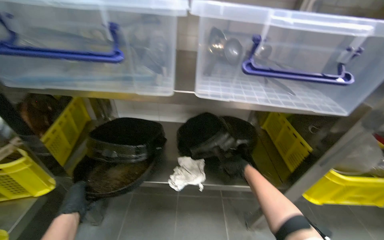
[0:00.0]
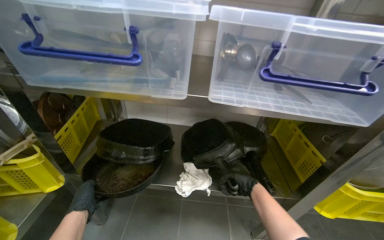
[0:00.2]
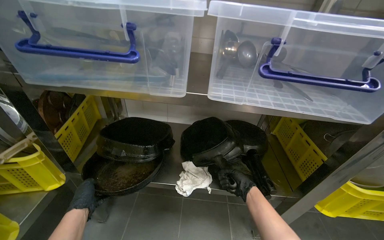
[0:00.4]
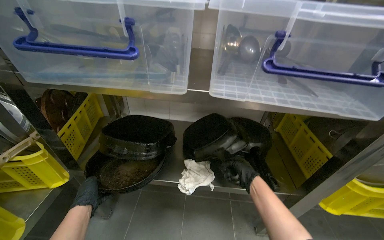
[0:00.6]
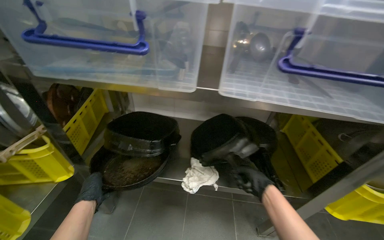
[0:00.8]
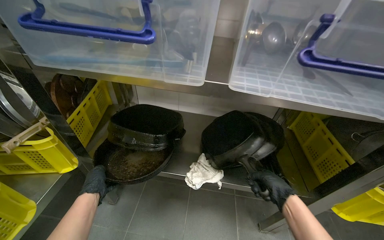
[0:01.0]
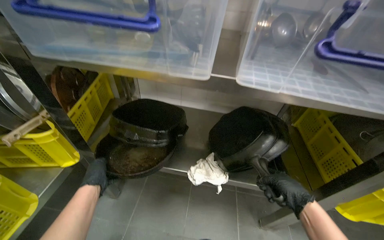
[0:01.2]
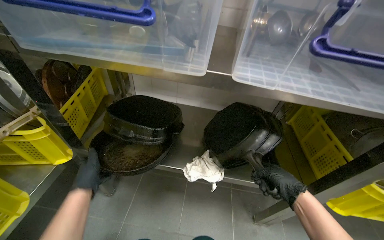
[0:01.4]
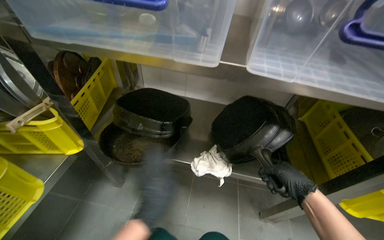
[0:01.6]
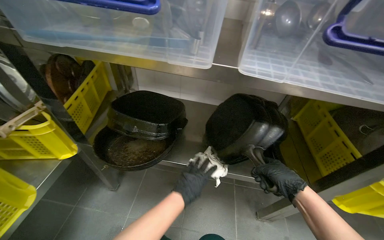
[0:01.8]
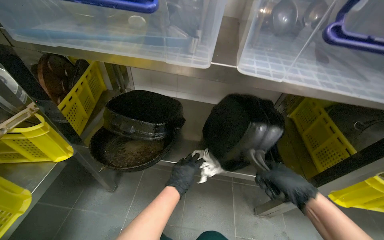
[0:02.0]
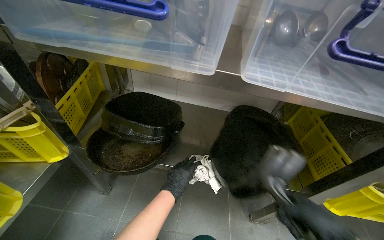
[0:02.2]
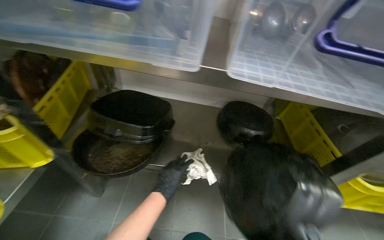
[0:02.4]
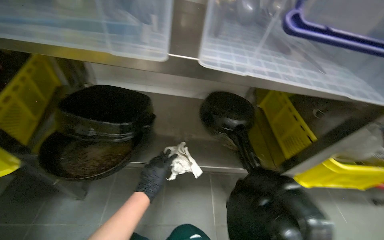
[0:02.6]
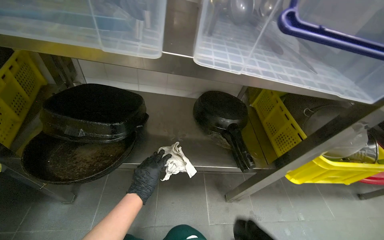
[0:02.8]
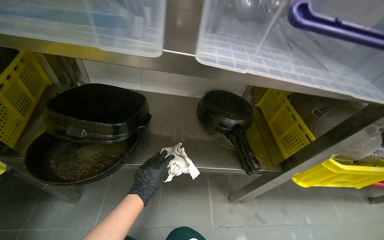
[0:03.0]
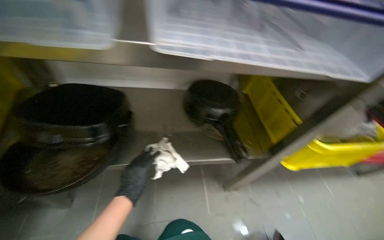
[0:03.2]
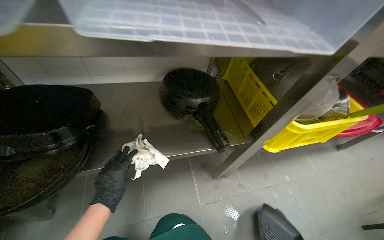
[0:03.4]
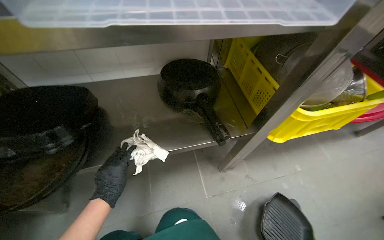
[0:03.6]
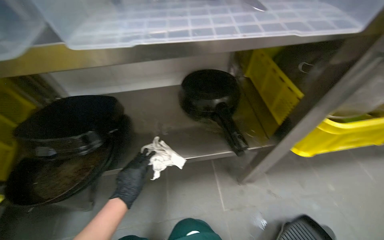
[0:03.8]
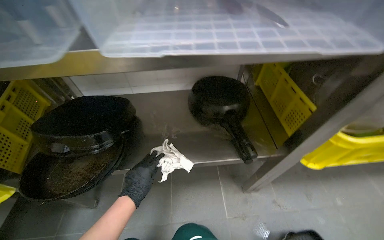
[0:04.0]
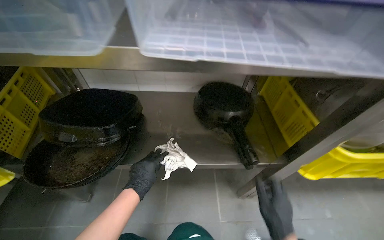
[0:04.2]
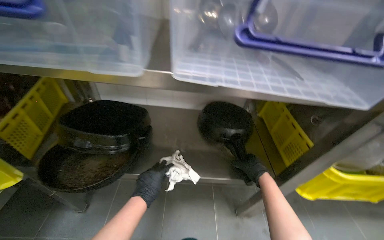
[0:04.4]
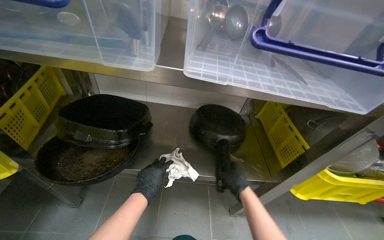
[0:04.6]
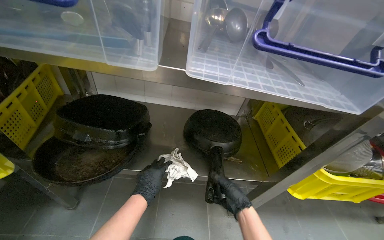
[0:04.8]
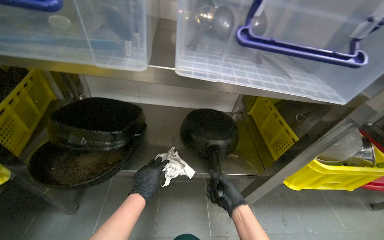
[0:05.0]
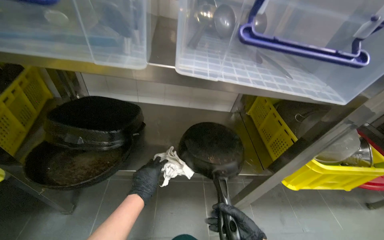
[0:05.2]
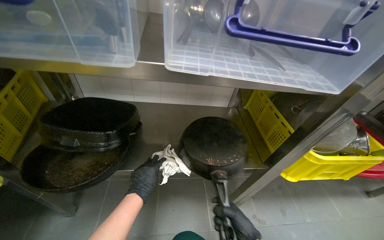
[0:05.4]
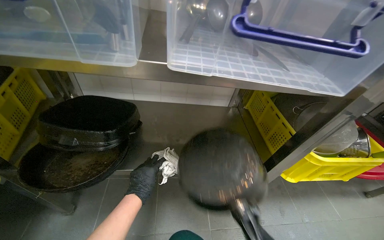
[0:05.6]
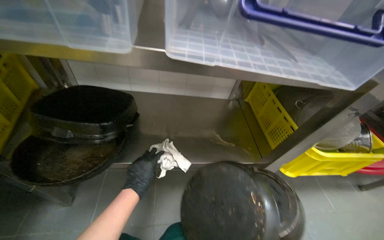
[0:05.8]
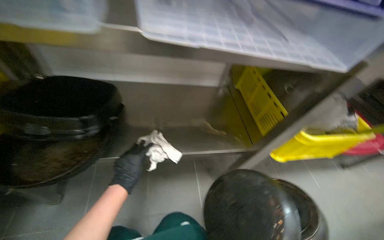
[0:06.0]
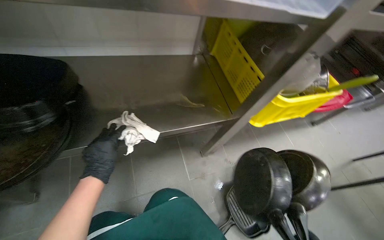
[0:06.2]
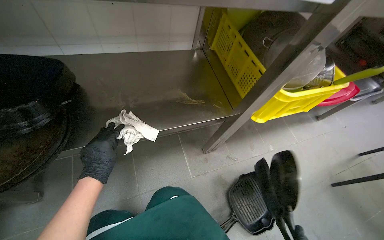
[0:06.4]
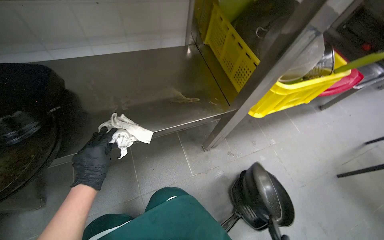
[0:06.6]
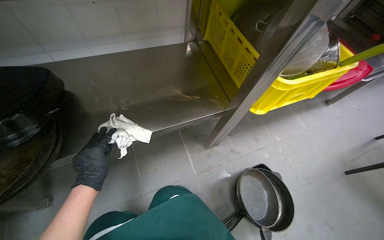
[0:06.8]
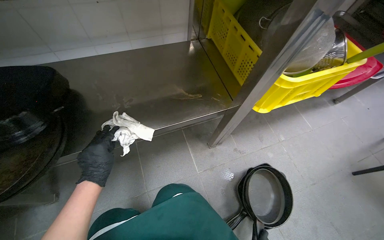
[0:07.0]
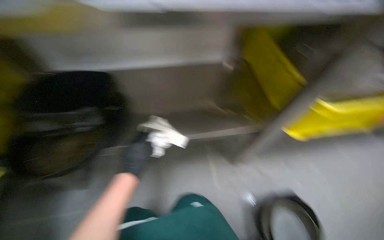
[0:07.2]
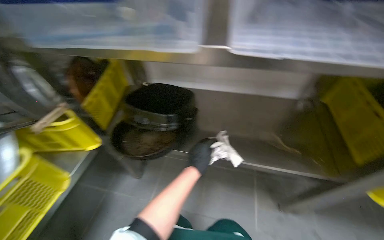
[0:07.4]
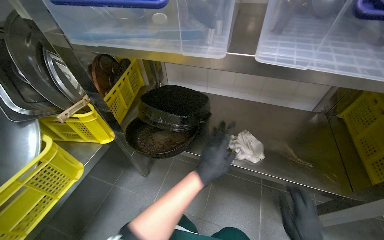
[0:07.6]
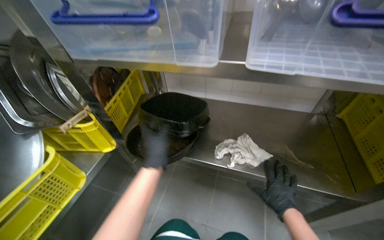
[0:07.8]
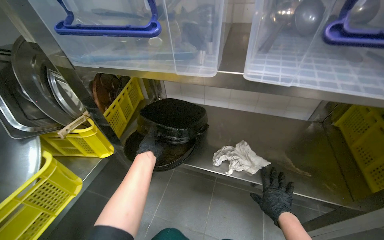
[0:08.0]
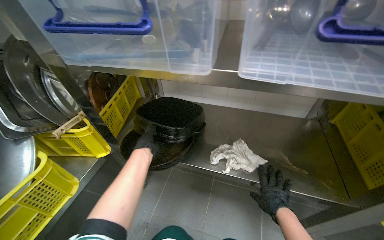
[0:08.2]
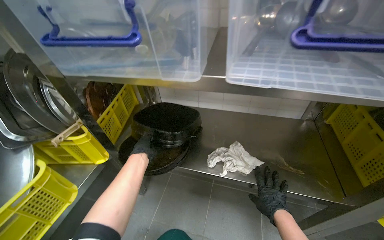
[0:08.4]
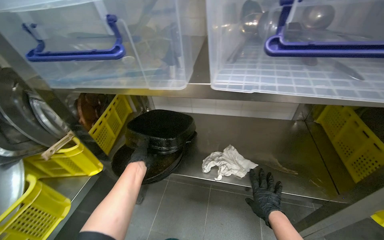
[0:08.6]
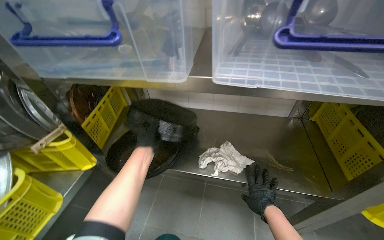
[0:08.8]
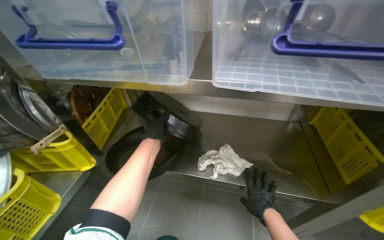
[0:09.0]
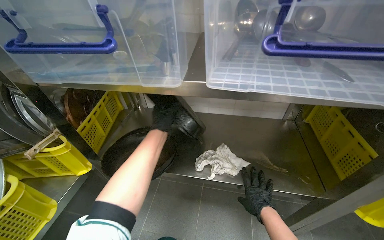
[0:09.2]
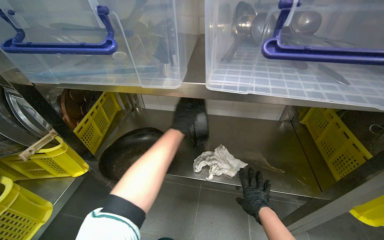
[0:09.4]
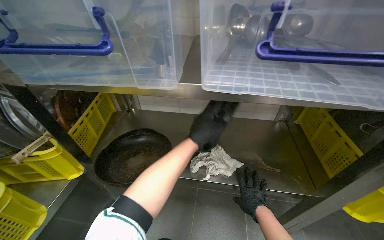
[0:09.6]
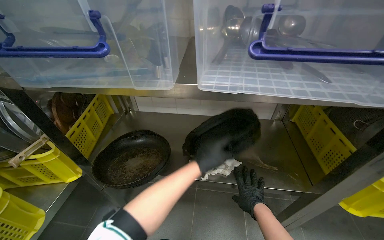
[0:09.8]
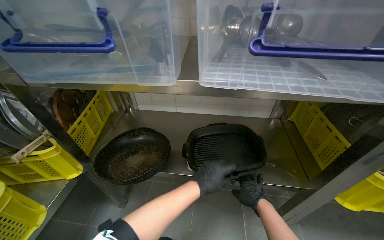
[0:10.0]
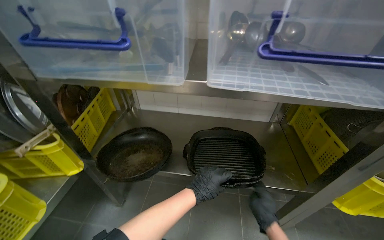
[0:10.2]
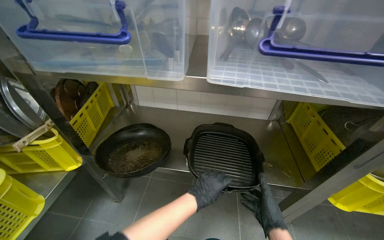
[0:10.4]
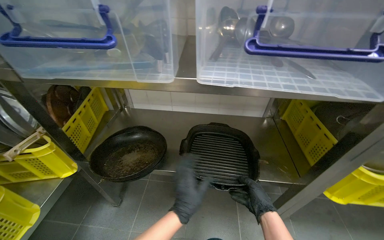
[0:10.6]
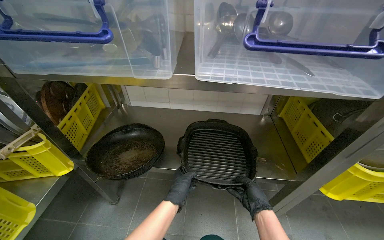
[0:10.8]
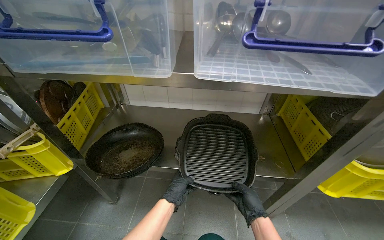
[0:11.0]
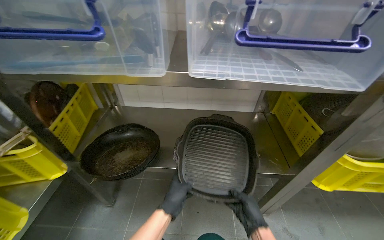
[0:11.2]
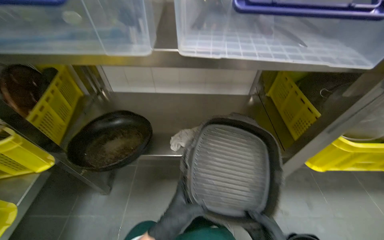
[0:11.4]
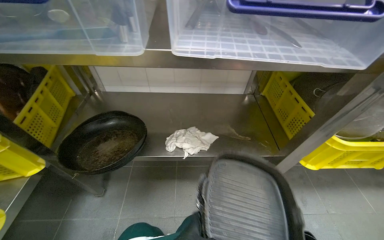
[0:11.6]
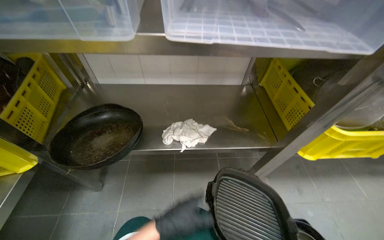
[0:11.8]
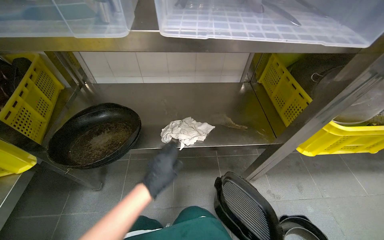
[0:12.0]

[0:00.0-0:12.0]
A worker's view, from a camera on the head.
Job: cleaning kitchen.
The whole recording: Wiping pans from shelf. The worker takes pans from a shelf and wipes them with a cloth.
0:01.6 to 0:03.0: The left hand shifts approximately 15 cm farther from the camera.
0:06.0 to 0:07.6: The head turns to the left by roughly 30 degrees.
0:07.6 to 0:09.0: The left hand heads up the picture, farther from the camera and to the left, covering roughly 25 cm.

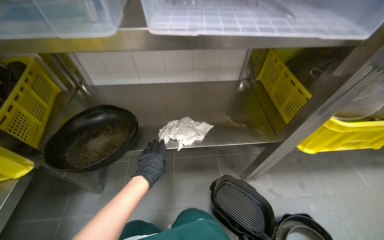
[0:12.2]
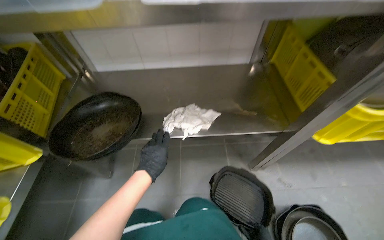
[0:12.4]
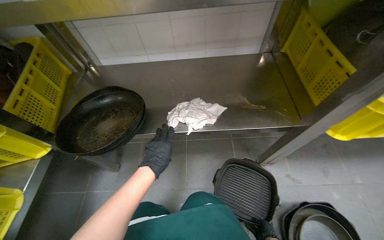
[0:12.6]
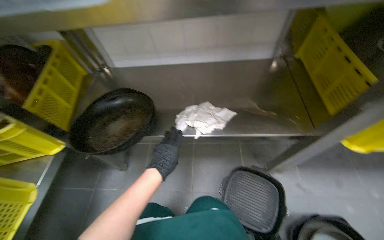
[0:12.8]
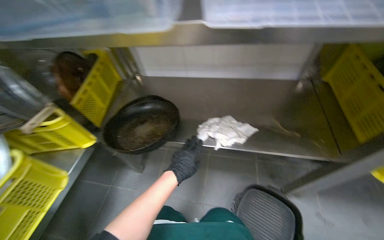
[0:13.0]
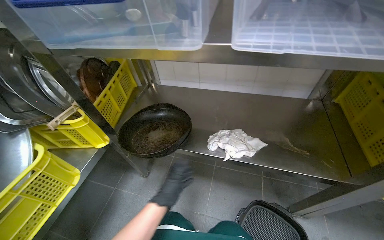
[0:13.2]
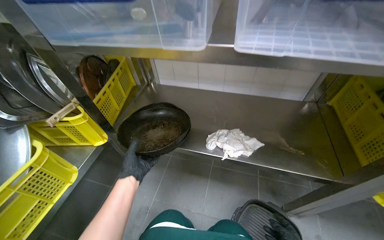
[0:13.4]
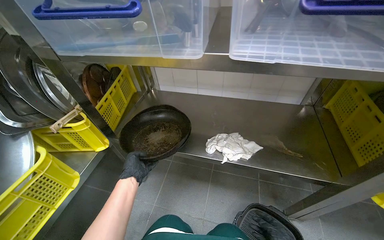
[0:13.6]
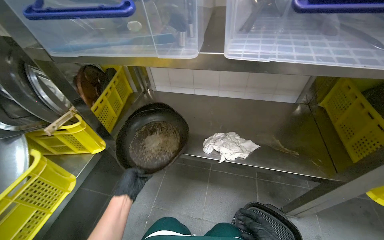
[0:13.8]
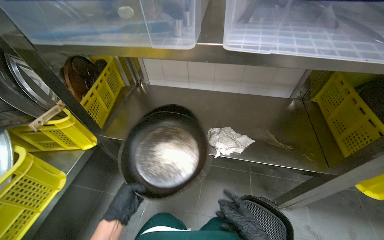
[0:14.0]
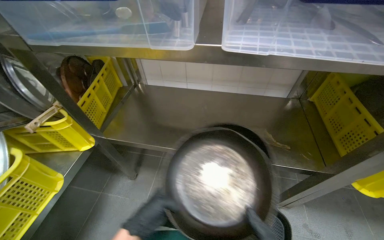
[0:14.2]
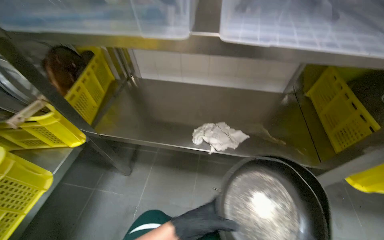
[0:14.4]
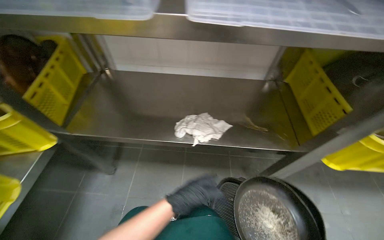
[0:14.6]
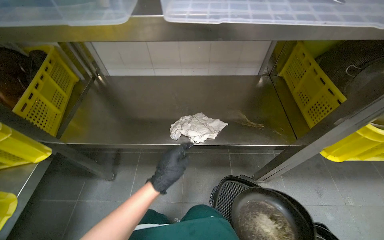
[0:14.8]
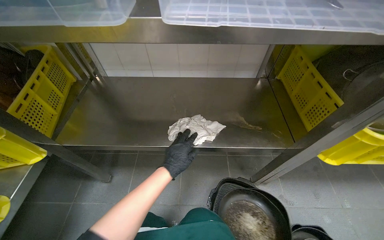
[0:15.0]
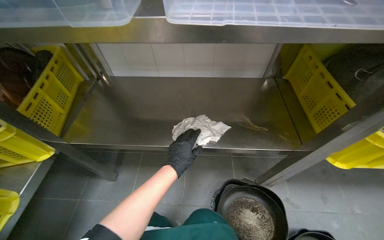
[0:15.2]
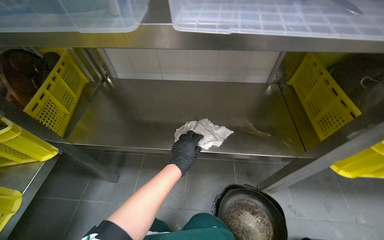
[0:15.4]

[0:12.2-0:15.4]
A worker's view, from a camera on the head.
Job: cleaning kitchen.
The whole recording: Wiping pans from shelf. The worker takes pans from a shelf and wipes them with a cloth.
0:12.2 to 0:13.8: The wearer's head swings about 20 degrees to the left. The left hand moves to the left, some 20 cm.
0:13.8 to 0:15.4: The left hand heads to the right and up the picture, covering about 25 cm.

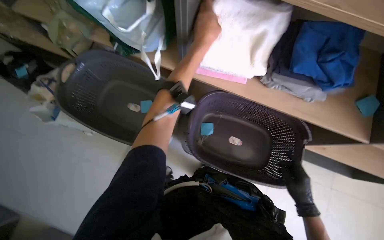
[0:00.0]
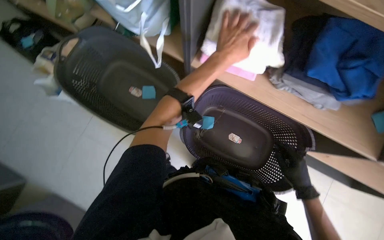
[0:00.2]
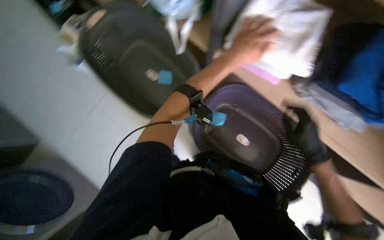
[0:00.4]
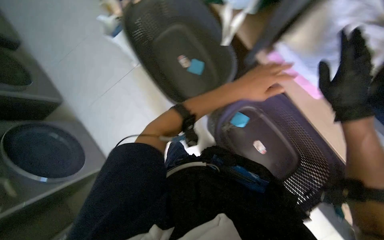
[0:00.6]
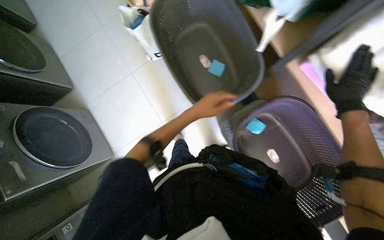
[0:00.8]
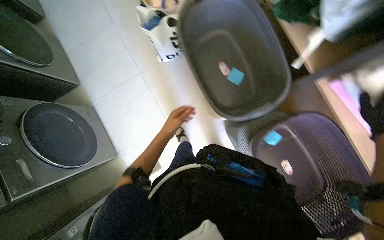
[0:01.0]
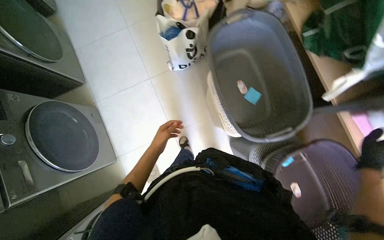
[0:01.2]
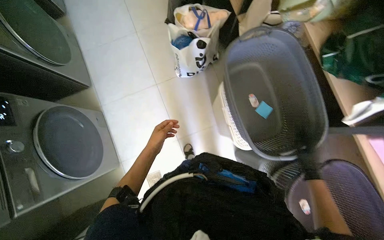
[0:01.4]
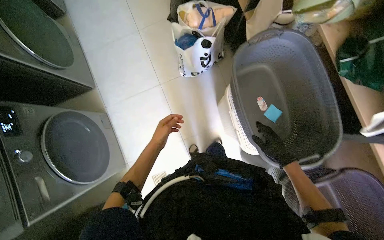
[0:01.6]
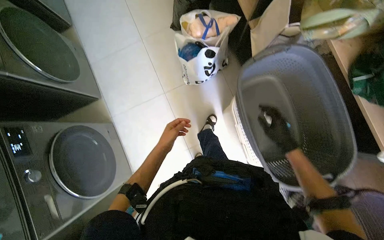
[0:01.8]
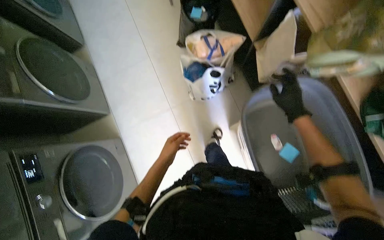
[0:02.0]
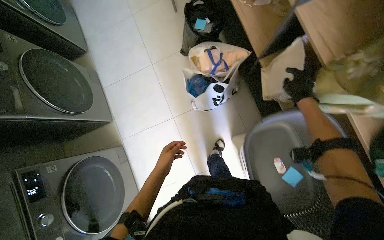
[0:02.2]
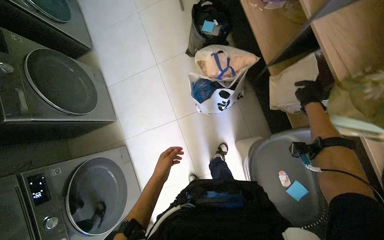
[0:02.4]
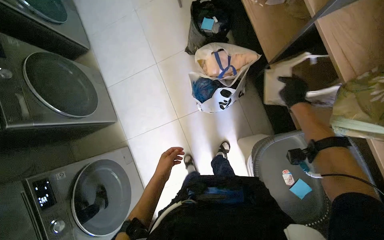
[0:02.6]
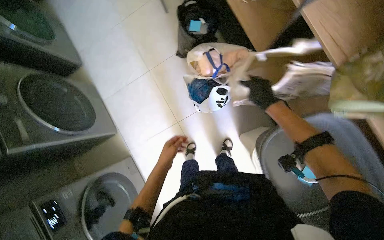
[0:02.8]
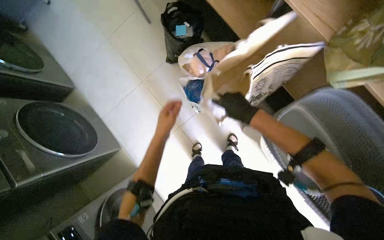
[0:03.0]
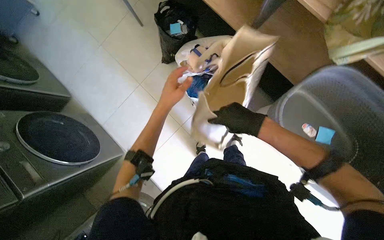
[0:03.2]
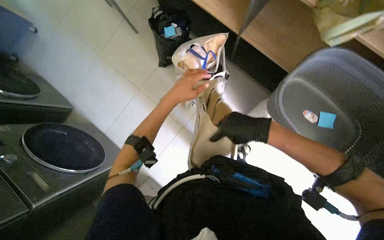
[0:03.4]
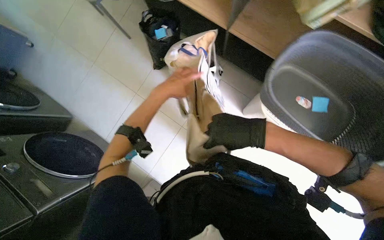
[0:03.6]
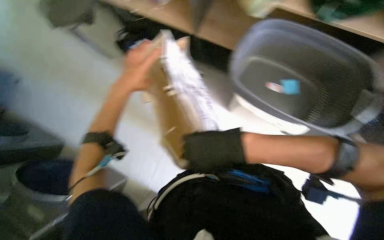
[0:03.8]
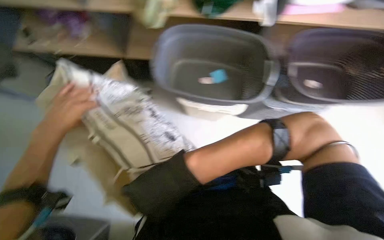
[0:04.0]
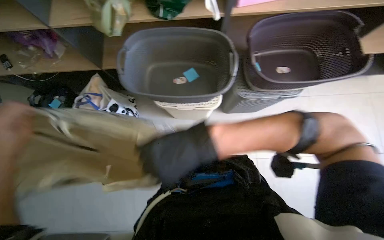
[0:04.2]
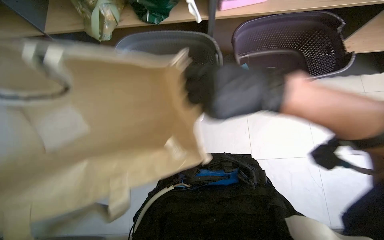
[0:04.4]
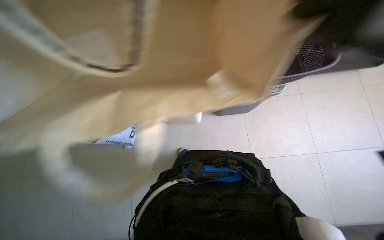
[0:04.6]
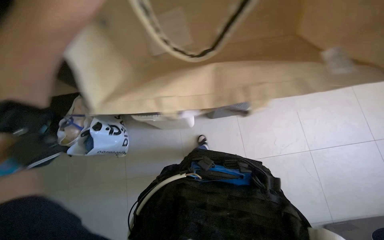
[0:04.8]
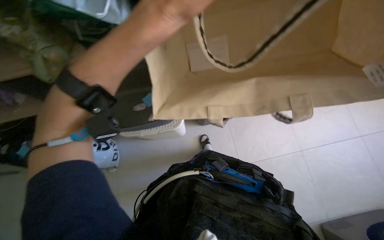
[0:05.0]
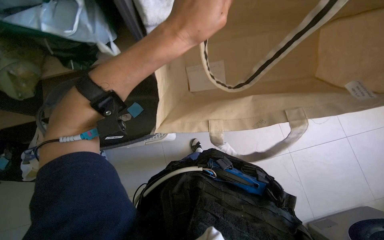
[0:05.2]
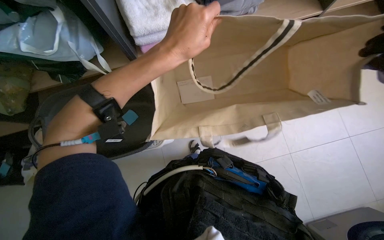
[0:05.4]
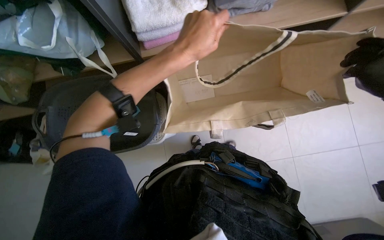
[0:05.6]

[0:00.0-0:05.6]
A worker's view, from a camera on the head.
Job: managing laundry.
The whole recording: Packing folded clothes into bag. The worker packs folded clothes from a basket into a large beige bag.
0:00.0 to 0:01.4: The camera is carried some 40 cm. Everything in view rotates approximately 50 degrees clockwise.
0:01.4 to 0:02.8: The camera travels some 50 cm.
0:02.8 to 0:04.2: The scene rotates counterclockwise by roughly 40 degrees. The right hand heads down the picture and nearer to the camera, covering approximately 60 cm.
